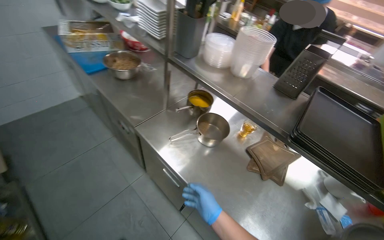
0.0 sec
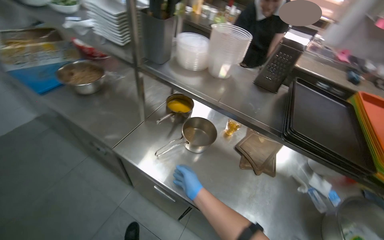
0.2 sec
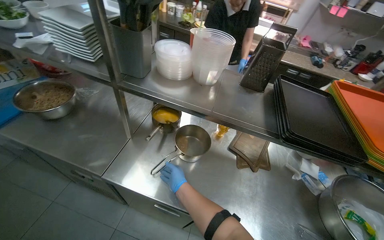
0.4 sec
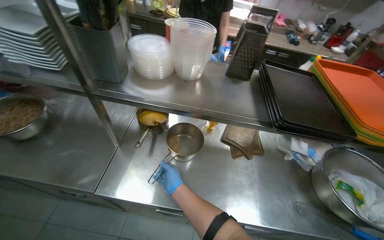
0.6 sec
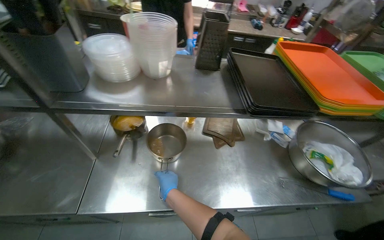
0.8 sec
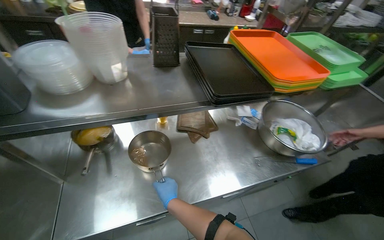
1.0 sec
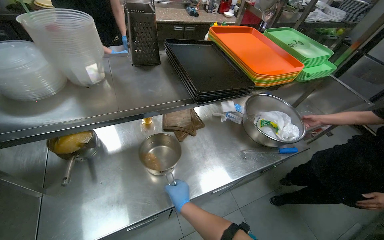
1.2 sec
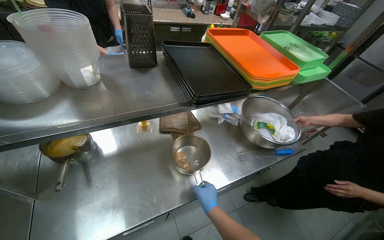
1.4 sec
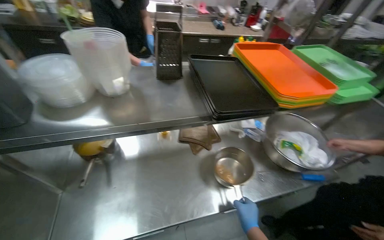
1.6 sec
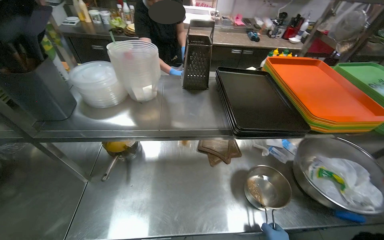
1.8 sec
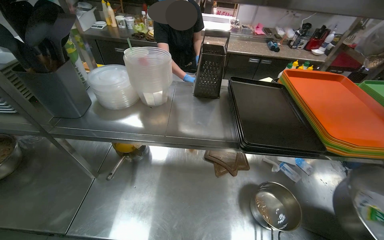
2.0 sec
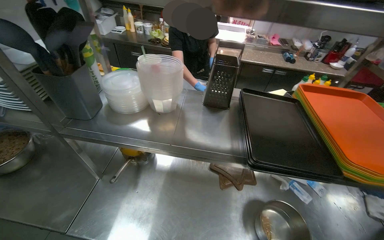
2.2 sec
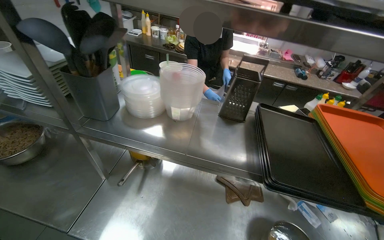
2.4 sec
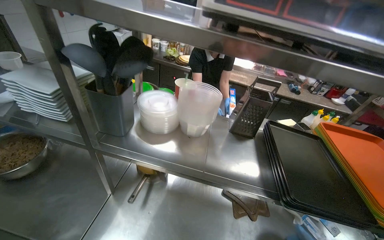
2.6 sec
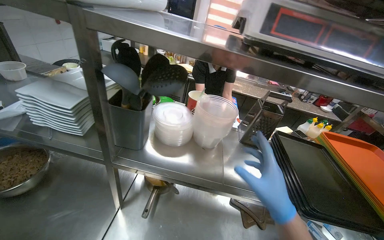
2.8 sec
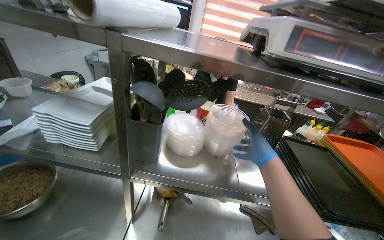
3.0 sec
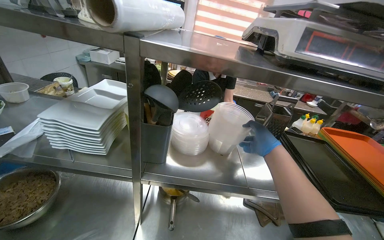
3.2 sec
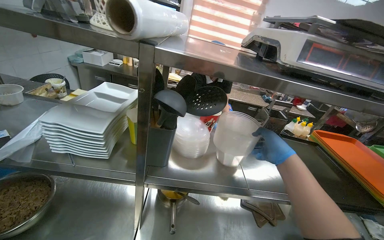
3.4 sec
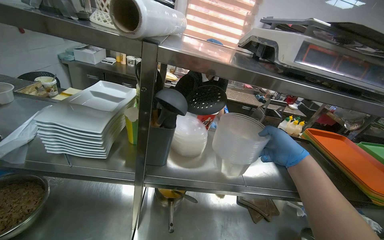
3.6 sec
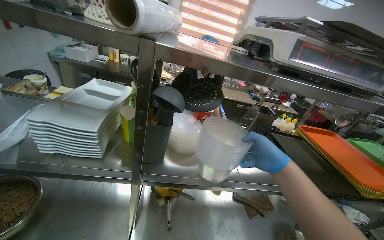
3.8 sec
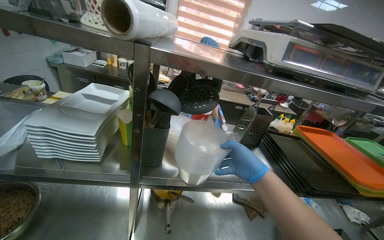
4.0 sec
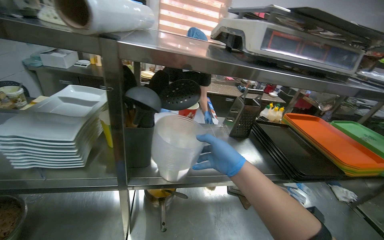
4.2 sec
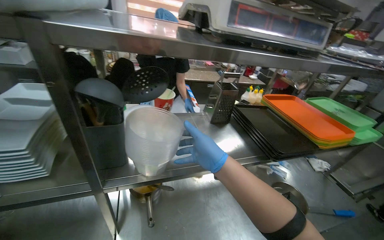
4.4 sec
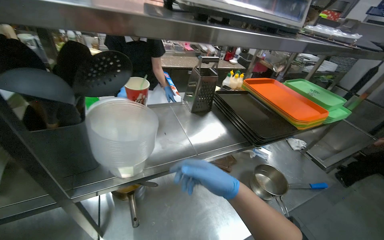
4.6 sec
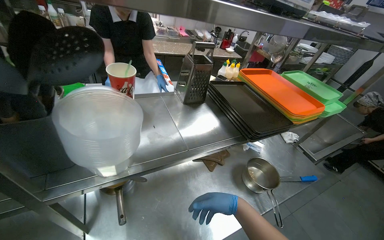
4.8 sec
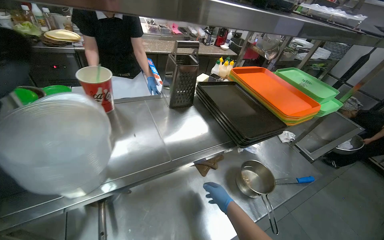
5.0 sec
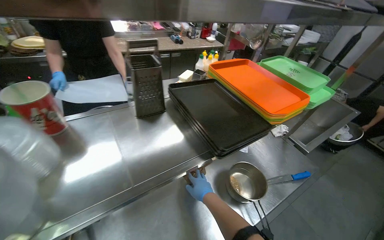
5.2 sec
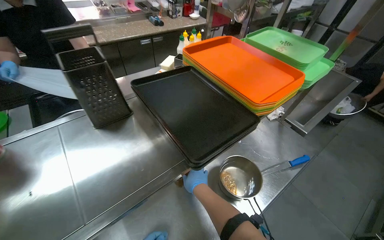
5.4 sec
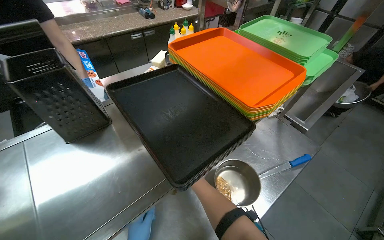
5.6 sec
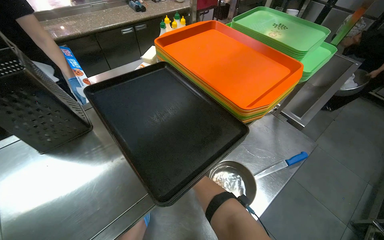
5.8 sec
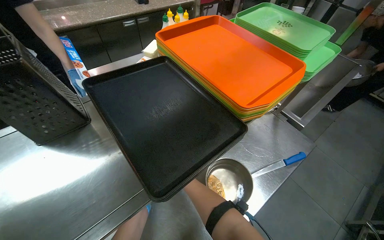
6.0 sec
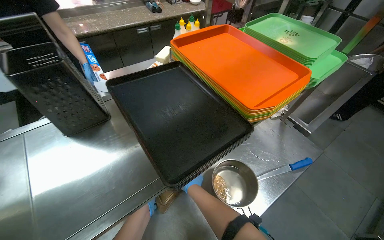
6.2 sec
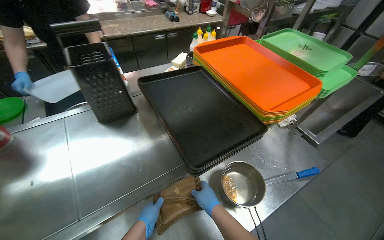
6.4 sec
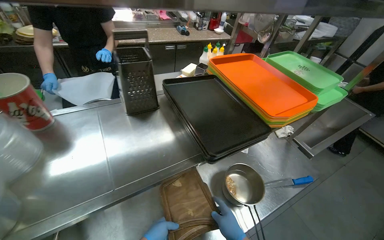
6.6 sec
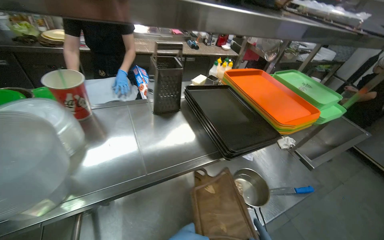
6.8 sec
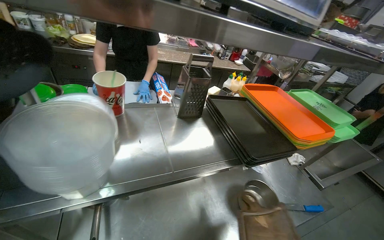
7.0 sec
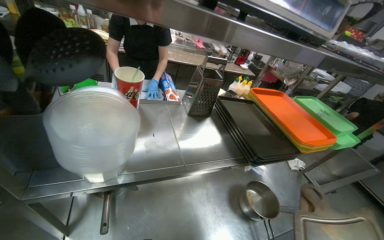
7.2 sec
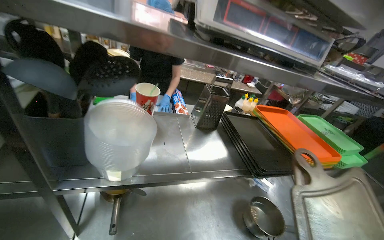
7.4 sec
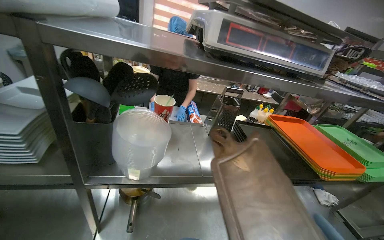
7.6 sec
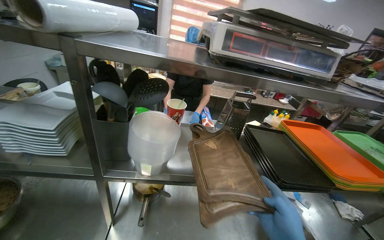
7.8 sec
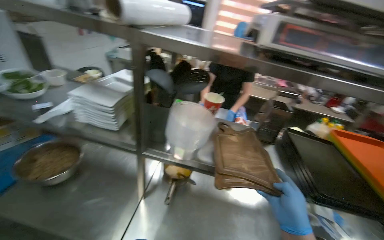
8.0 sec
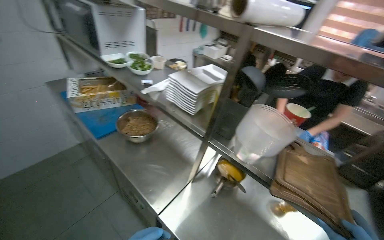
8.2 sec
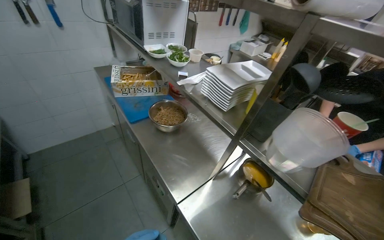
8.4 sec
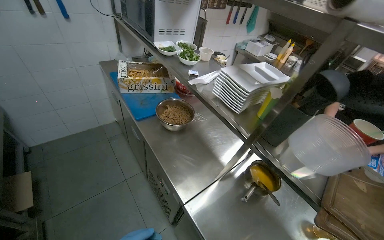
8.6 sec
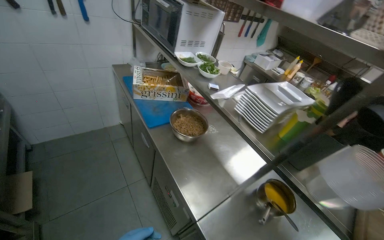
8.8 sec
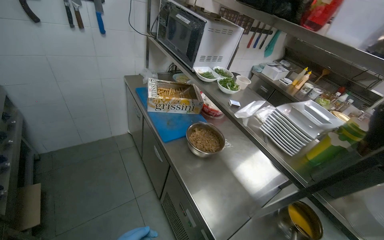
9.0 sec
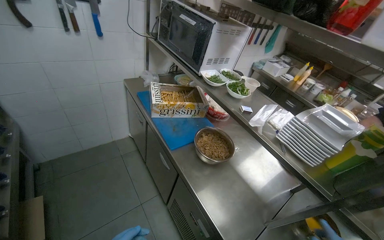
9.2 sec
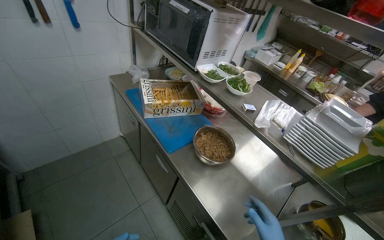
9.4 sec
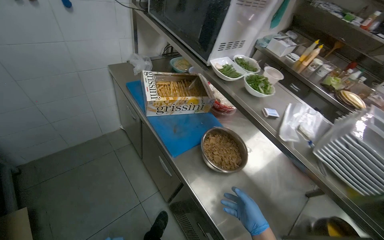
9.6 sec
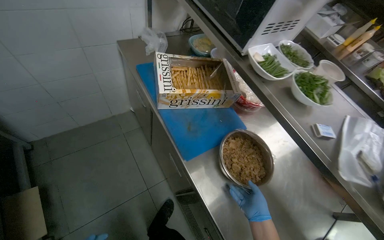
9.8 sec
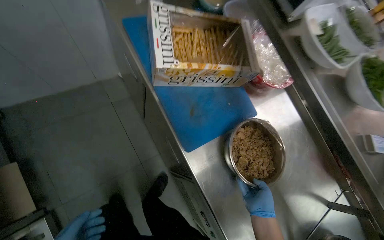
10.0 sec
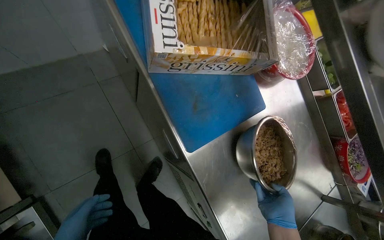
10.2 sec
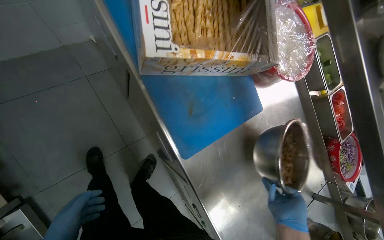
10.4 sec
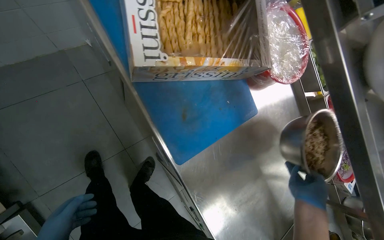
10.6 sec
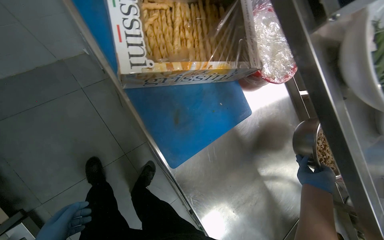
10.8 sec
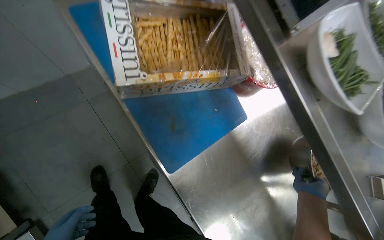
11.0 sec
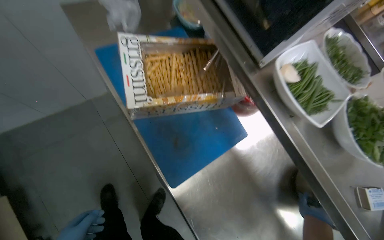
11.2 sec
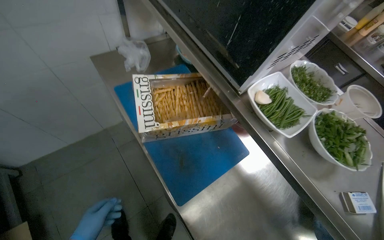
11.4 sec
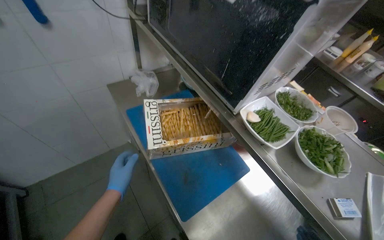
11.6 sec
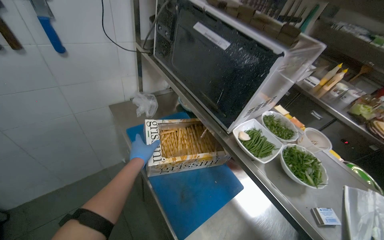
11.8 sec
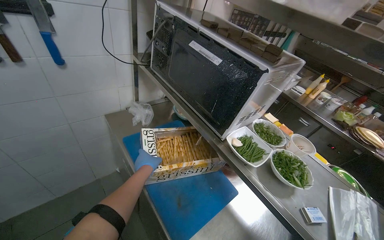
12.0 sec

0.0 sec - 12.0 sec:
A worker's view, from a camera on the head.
Job: preparing food.
The whole recording: Slicing peppers on cutting board. The worker slices various colored peppers on a red cutting board.
0.0 sec - 1.6 sec: The wearer looks some 55 degrees further to the right.
1.6 sec - 3.0 sec: The head turns to the left by some 20 degrees. The view tilts approximately 15 degrees upward.
3.0 sec - 4.4 sec: The wearer looks roughly 25 degrees further to the right. The right hand is displaced nearer to the camera and to the left by some 20 cm.
4.4 sec - 6.0 sec: The camera is carried some 50 cm. The head rotates some 20 degrees to the right. The wearer looks approximately 25 degrees further downward.
6.0 sec - 7.6 sec: The head travels approximately 50 cm. The head rotates about 30 degrees to the left. The view tilts about 25 degrees upward.
7.6 sec - 9.0 sec: The head travels some 40 cm. The head rotates approximately 65 degrees to the left.
9.0 sec - 10.4 sec: The wearer moves roughly 80 cm. The view tilts some 45 degrees downward.
10.4 sec - 12.0 sec: The view tilts about 40 degrees upward.

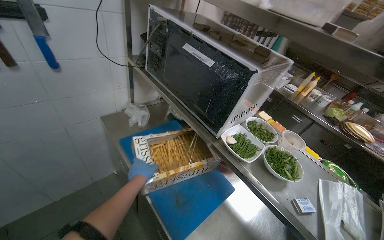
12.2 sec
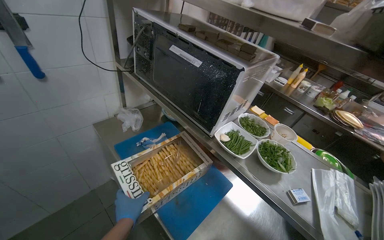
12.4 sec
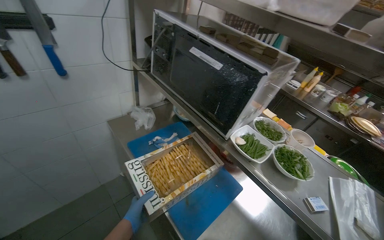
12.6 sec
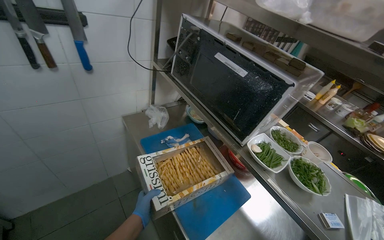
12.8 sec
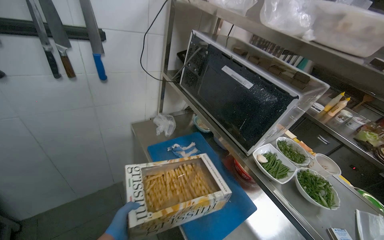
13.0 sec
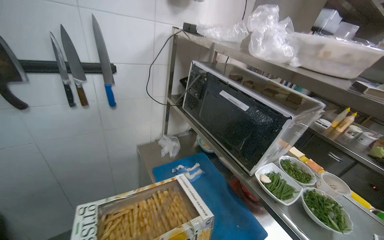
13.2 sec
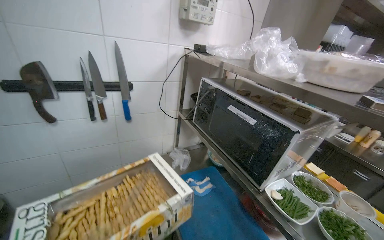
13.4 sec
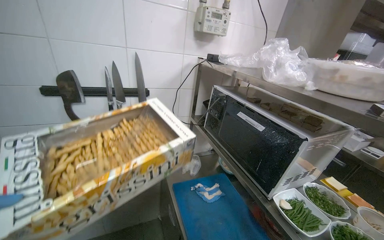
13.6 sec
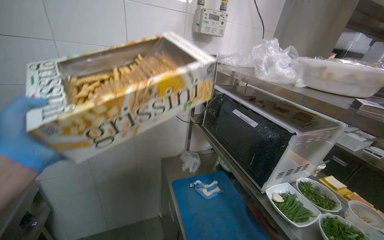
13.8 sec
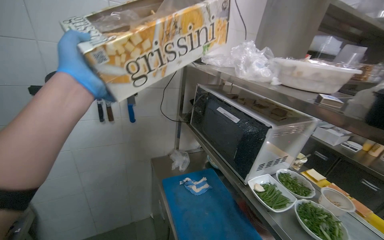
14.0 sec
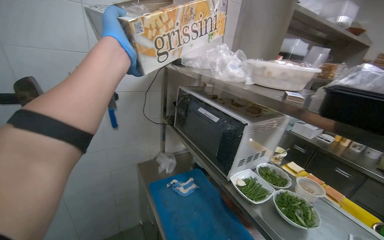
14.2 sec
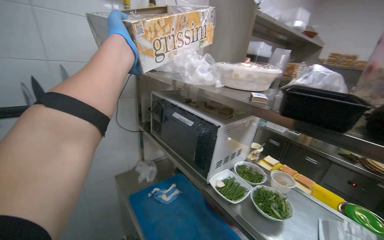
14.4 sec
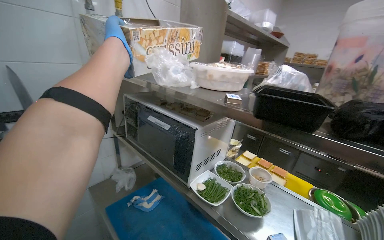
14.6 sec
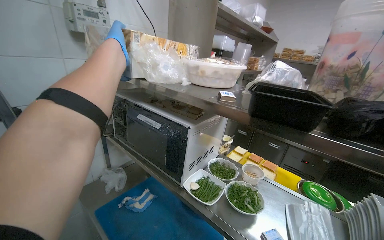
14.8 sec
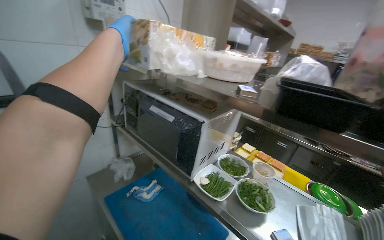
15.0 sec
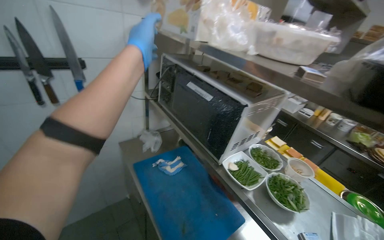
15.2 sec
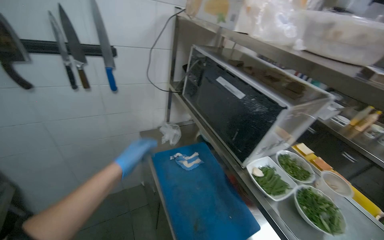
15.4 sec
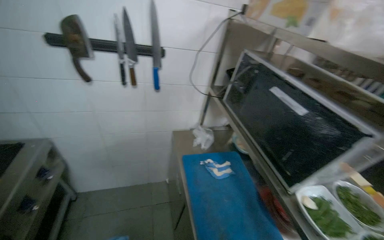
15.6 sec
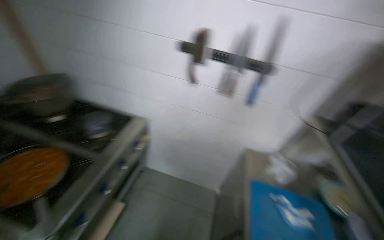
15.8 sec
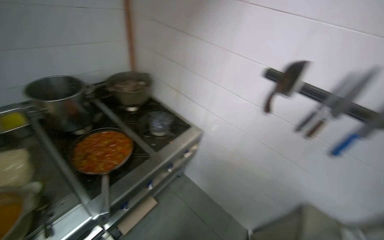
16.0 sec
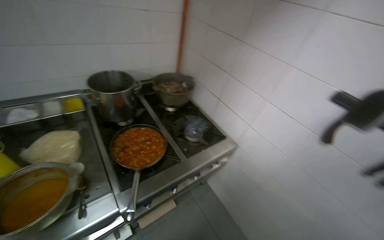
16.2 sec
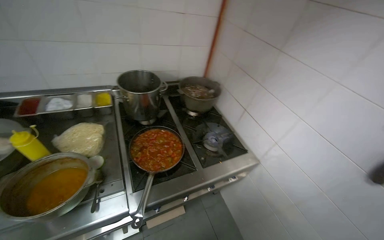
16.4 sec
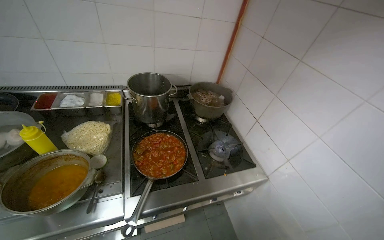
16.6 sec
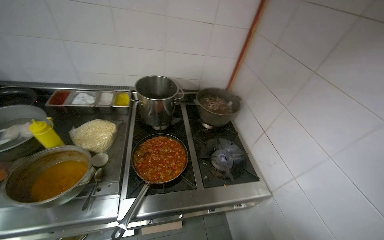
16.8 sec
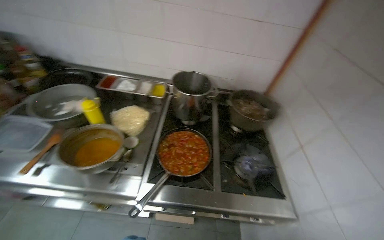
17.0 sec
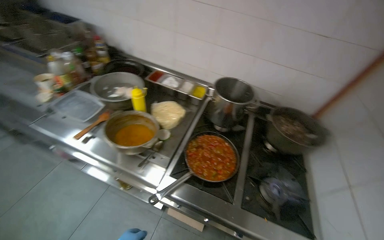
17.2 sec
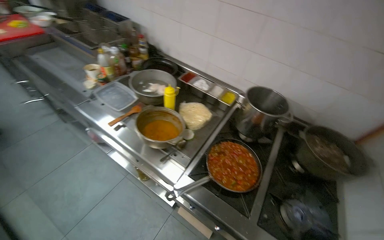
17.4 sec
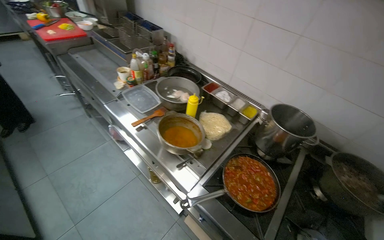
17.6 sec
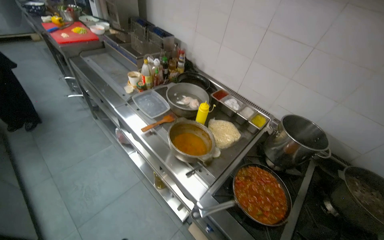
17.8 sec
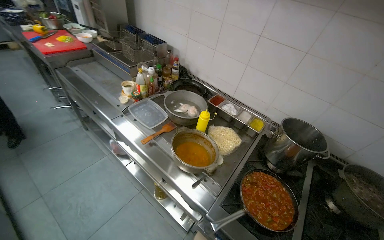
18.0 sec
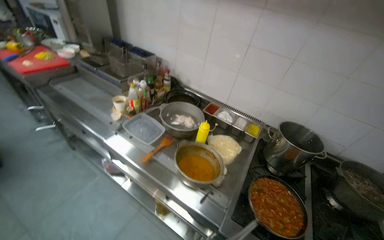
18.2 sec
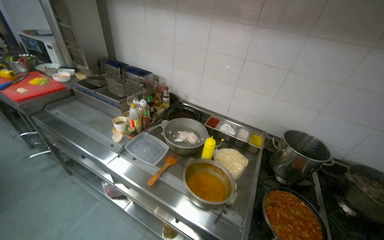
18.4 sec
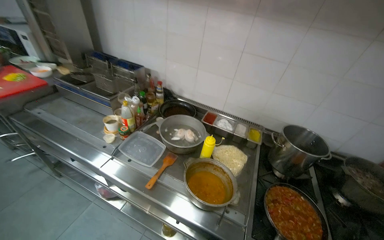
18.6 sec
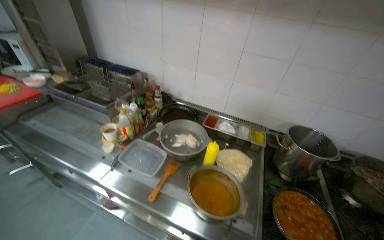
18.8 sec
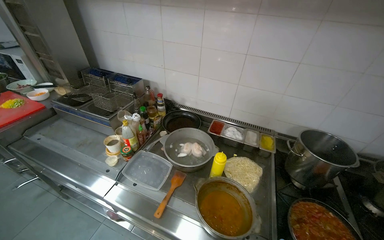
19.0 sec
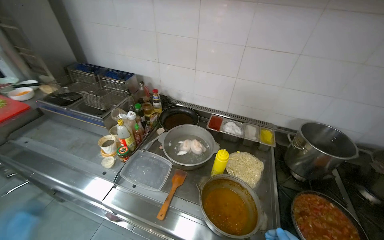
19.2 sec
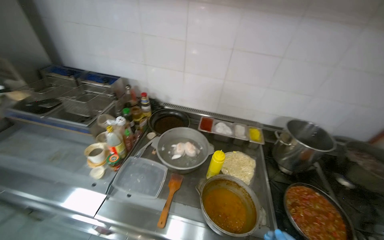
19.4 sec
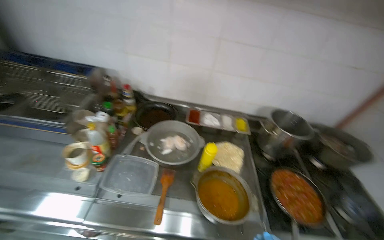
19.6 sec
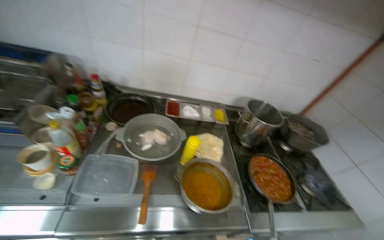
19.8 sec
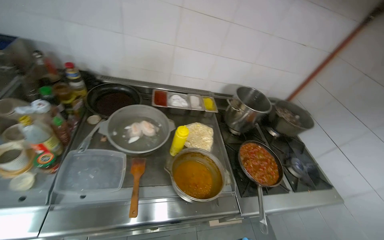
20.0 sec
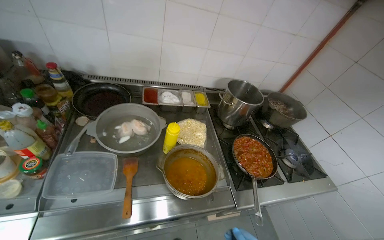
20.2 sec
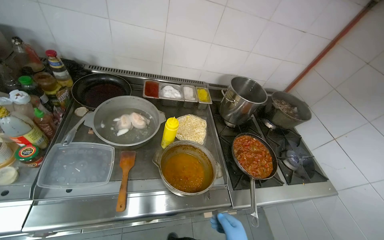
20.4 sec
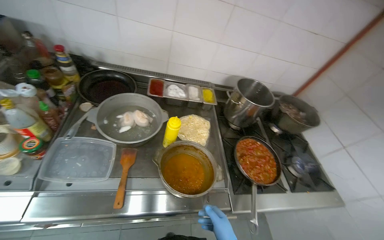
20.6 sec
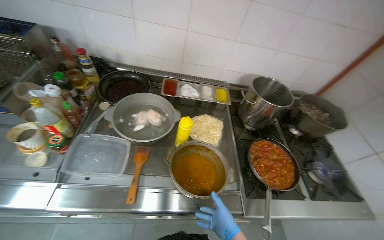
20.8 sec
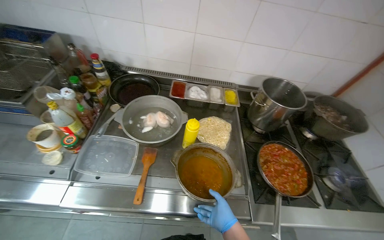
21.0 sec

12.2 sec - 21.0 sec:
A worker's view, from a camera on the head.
Job: preparing food.
The whole recording: Slicing peppers on cutting board. The worker slices various colored peppers on a red cutting board.
12.2 sec - 13.6 sec: The camera is aimed approximately 20 degrees further to the left. The camera pitches upward, by roughly 20 degrees.
15.2 sec - 16.6 sec: The camera travels some 50 cm. The wearer looks approximately 105 degrees further to the left.
16.6 sec - 18.0 sec: The wearer's head swings approximately 55 degrees to the left.
18.0 sec - 19.6 sec: The camera travels about 50 cm. The wearer's head swings about 35 degrees to the right.
